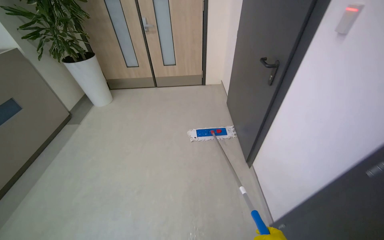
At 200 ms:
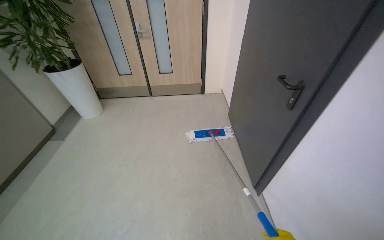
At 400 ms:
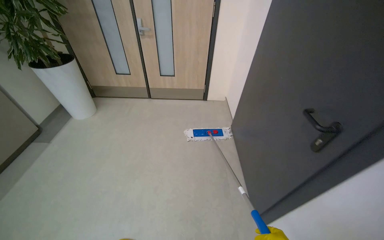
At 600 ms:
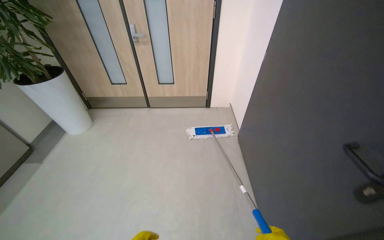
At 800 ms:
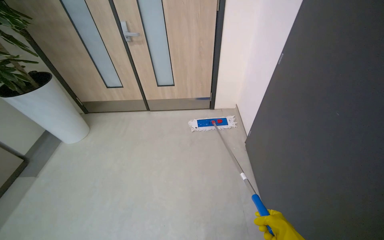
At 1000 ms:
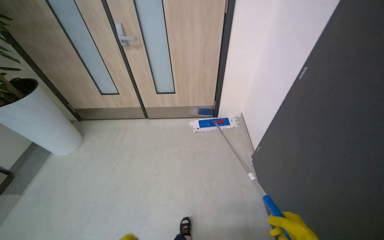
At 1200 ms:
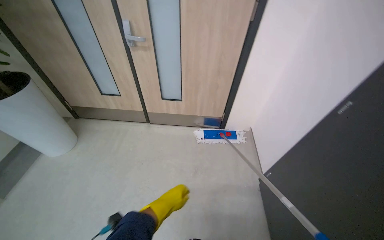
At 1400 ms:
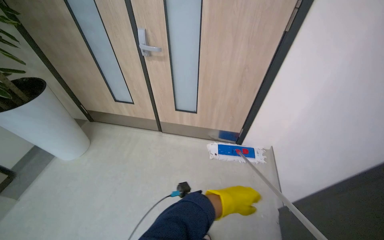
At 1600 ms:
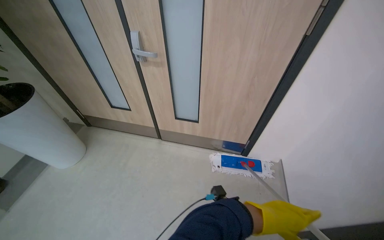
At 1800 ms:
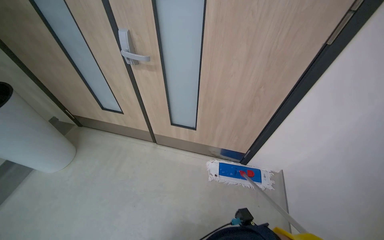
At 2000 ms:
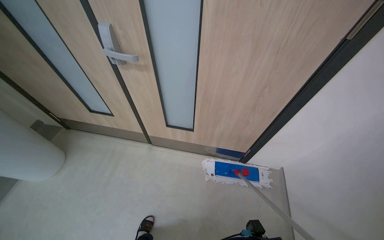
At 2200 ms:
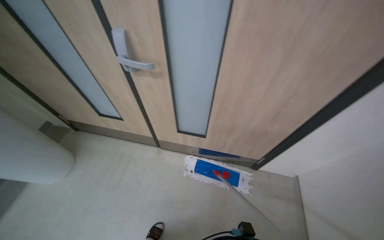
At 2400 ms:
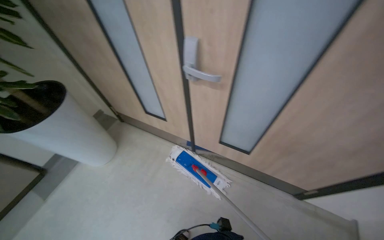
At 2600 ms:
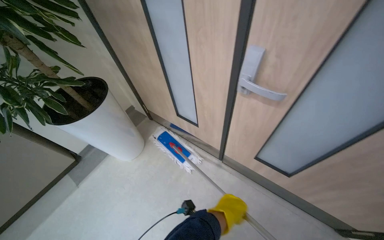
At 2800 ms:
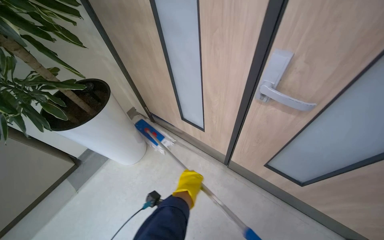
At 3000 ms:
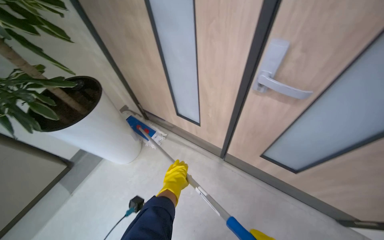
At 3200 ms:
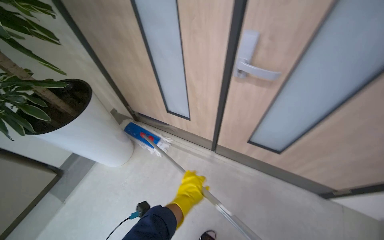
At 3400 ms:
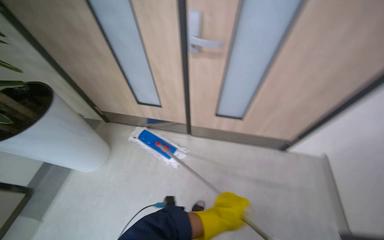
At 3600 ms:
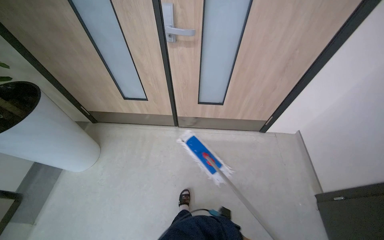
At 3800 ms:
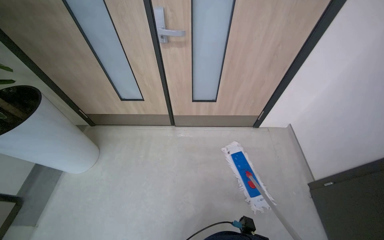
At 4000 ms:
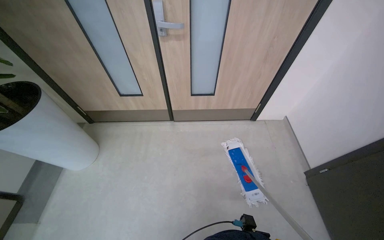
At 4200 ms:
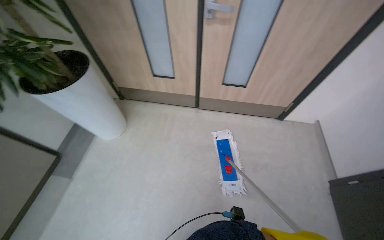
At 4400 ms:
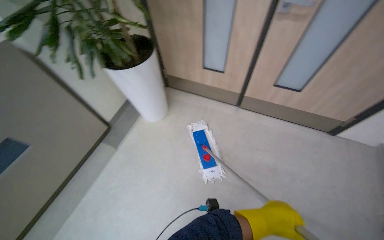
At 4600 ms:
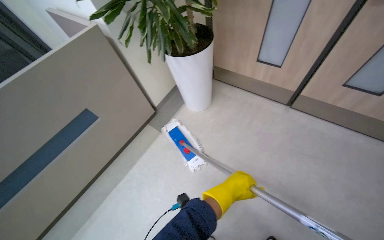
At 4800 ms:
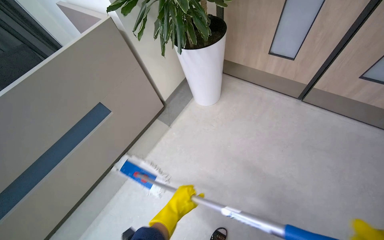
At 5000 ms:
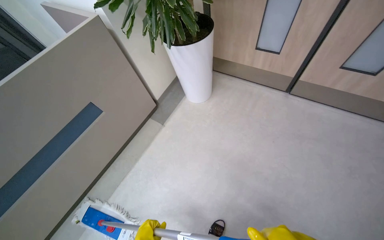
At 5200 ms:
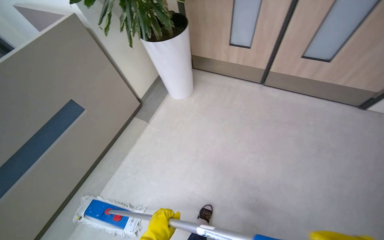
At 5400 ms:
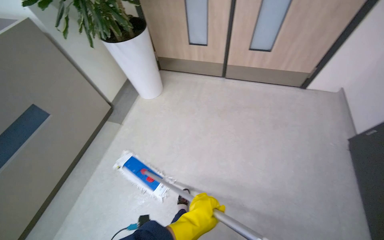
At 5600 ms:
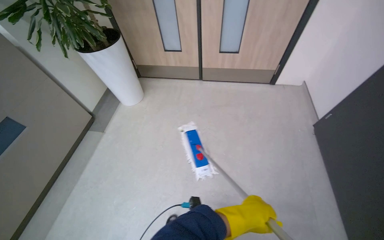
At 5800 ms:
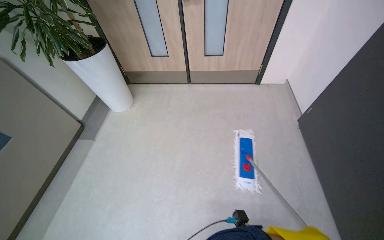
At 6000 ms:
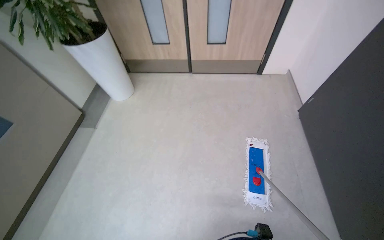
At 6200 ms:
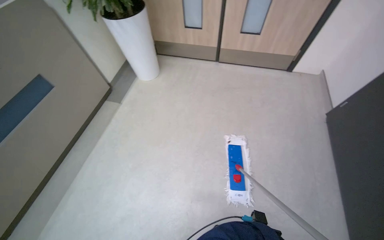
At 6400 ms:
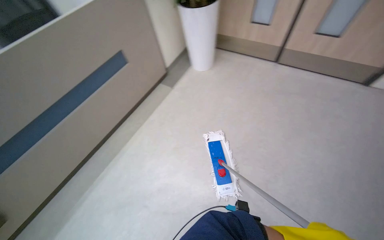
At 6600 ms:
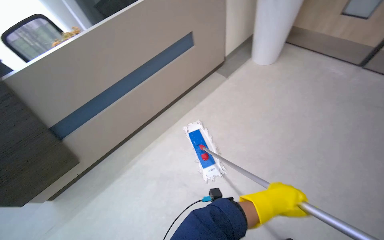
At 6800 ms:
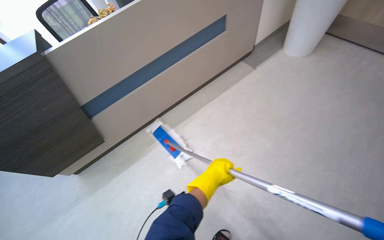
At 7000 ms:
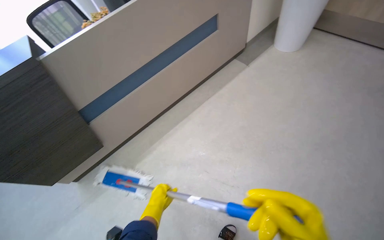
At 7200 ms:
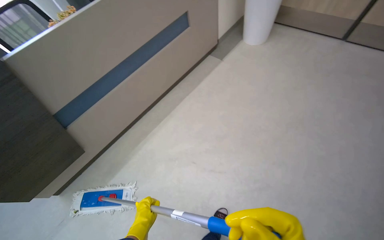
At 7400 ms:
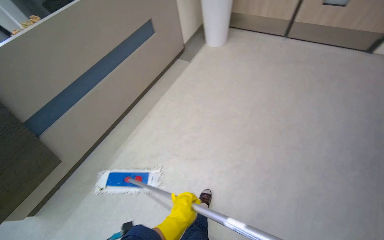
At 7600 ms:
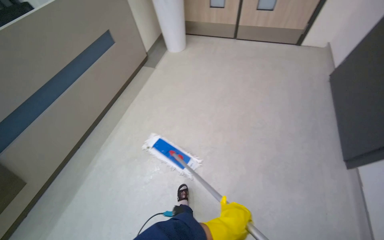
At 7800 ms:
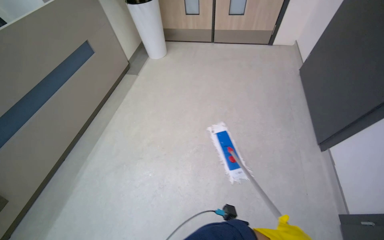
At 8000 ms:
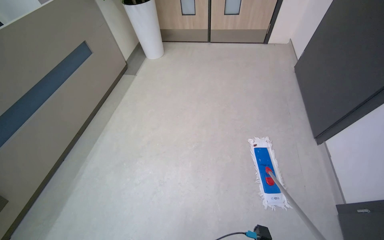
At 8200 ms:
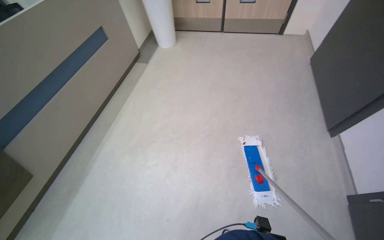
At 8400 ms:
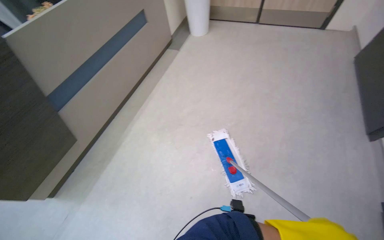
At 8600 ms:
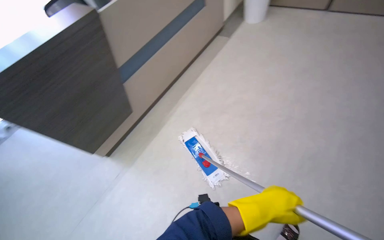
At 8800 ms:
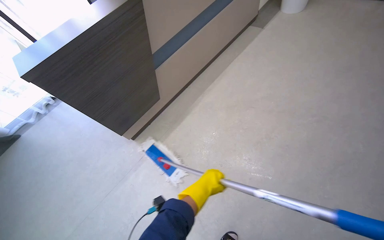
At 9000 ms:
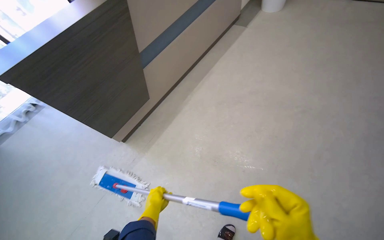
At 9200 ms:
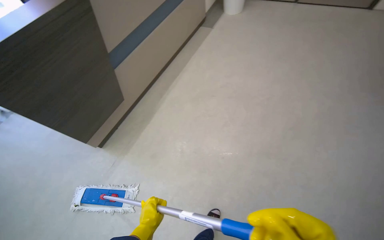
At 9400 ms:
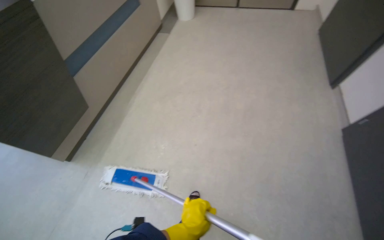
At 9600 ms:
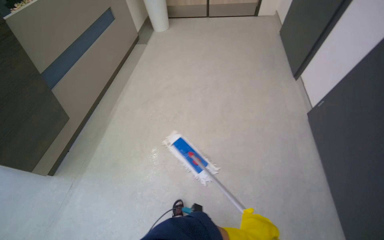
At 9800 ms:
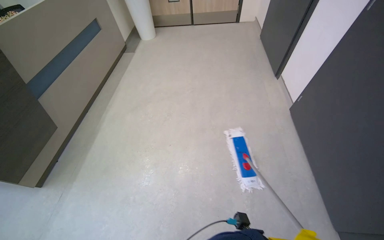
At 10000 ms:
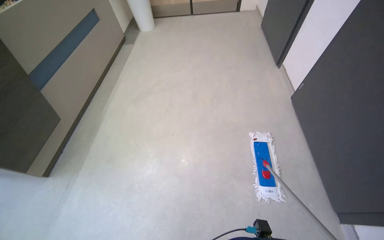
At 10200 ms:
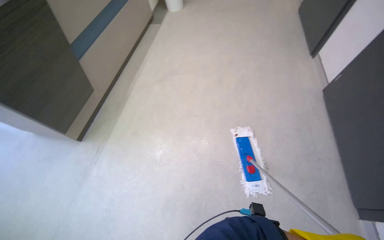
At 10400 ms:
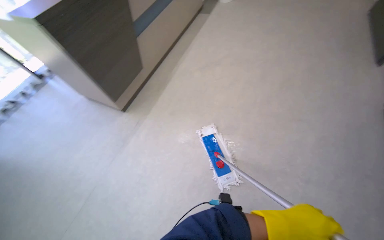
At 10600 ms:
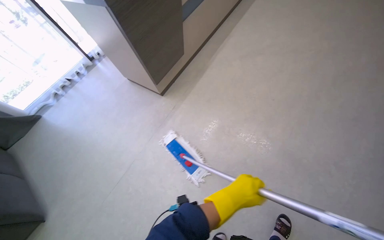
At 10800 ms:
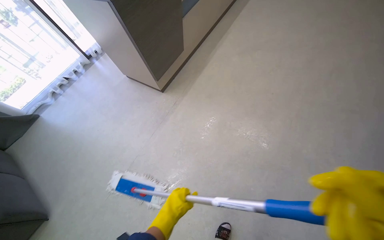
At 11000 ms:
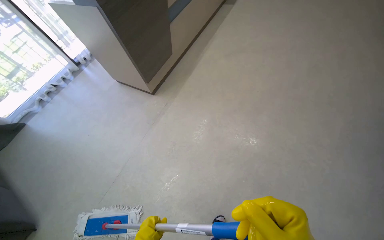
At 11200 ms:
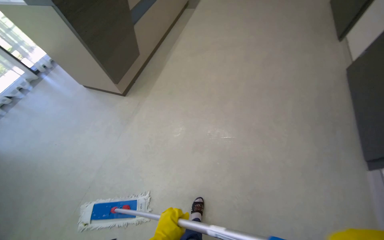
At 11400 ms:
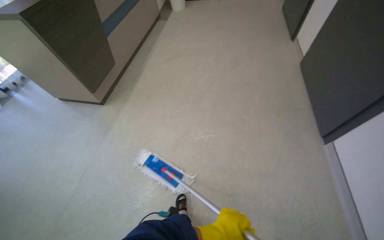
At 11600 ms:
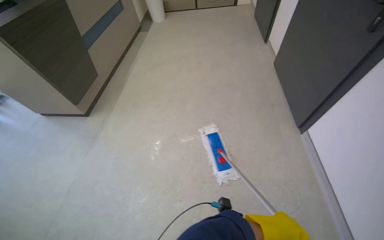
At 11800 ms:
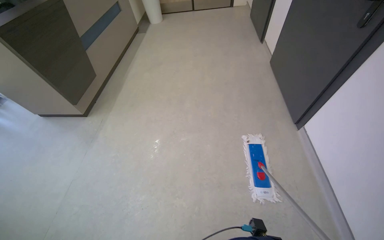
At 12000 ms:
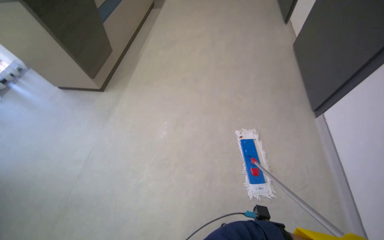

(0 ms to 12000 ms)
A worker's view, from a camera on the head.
Job: mopping floor.
The whole recording: Mopping office and hallway floors. The worker mops the floors in the office and hallway, moving furniture and rinsing the mop head as needed.
0 ms - 1600 ms: The camera travels about 1.5 m.
1600 ms - 3000 ms: The camera is carried some 60 cm. The head rotates roughly 20 degrees to the left.
3000 ms - 4400 ms: The wearer moves about 60 cm.
4400 ms - 6000 ms: The camera travels approximately 60 cm.
7600 ms - 9000 ms: The head travels approximately 50 cm.
9000 ms - 10400 ms: The head travels about 70 cm.
10400 ms - 12000 ms: The camera is carried some 70 cm.

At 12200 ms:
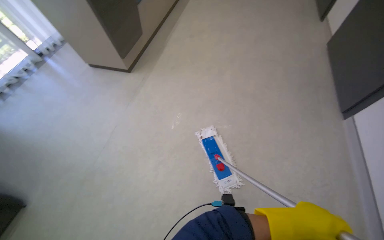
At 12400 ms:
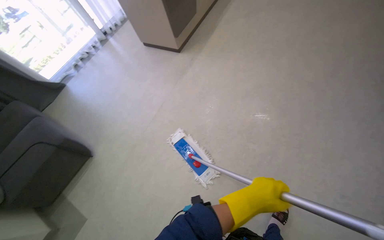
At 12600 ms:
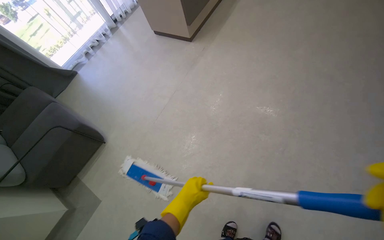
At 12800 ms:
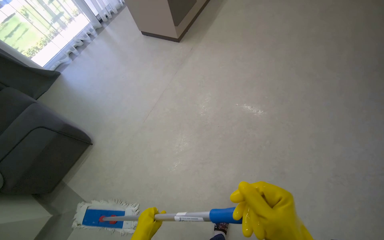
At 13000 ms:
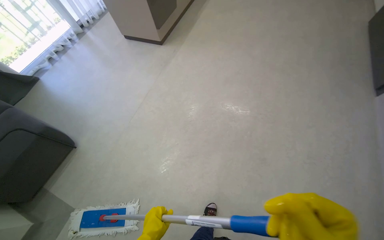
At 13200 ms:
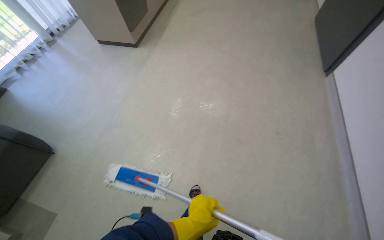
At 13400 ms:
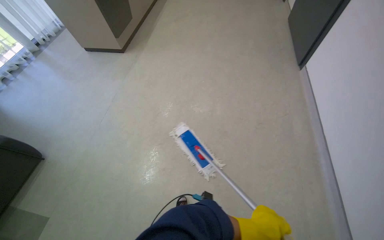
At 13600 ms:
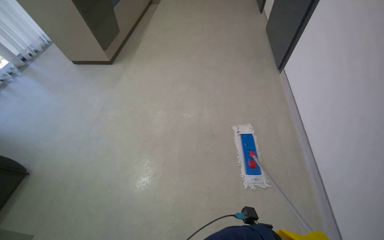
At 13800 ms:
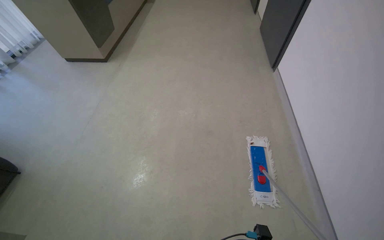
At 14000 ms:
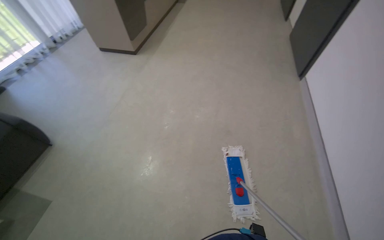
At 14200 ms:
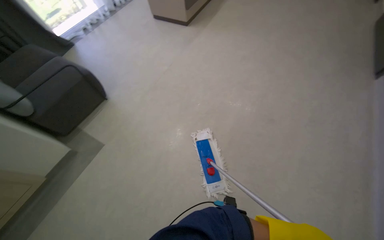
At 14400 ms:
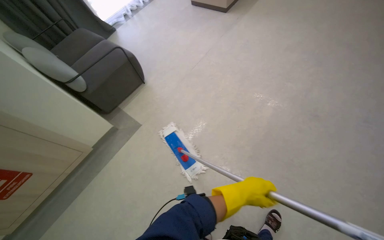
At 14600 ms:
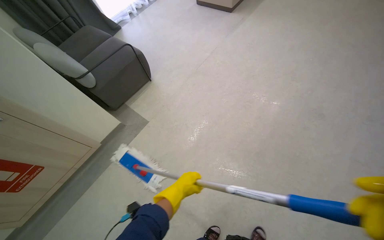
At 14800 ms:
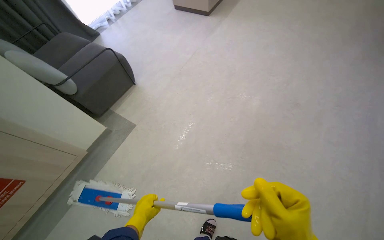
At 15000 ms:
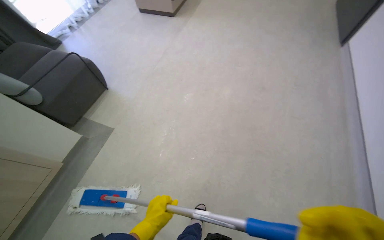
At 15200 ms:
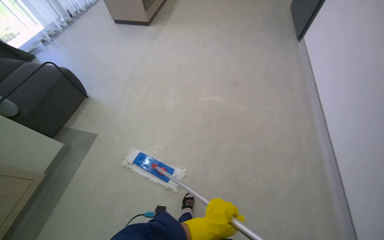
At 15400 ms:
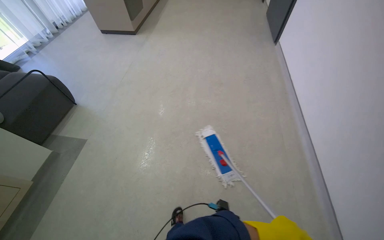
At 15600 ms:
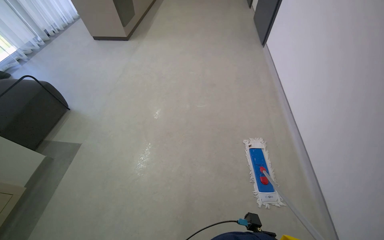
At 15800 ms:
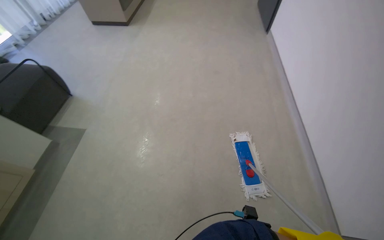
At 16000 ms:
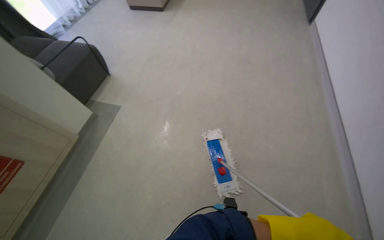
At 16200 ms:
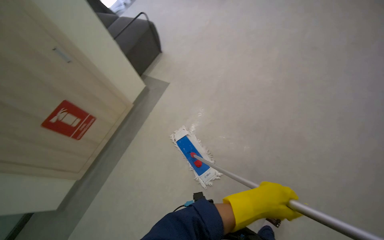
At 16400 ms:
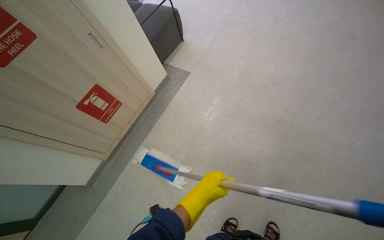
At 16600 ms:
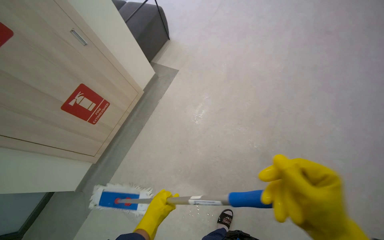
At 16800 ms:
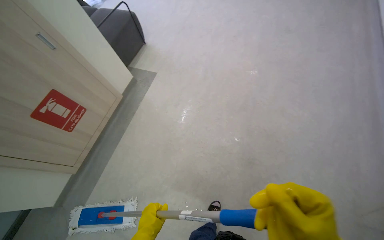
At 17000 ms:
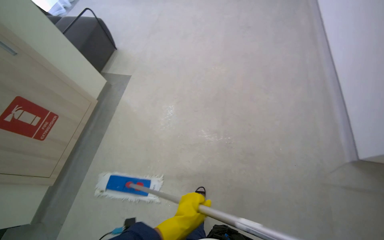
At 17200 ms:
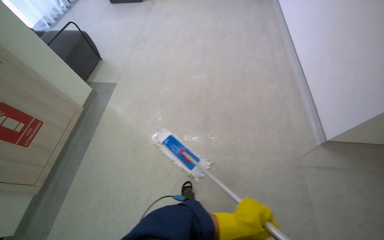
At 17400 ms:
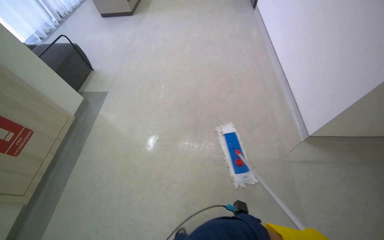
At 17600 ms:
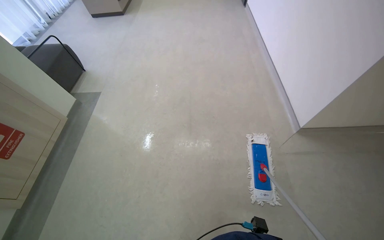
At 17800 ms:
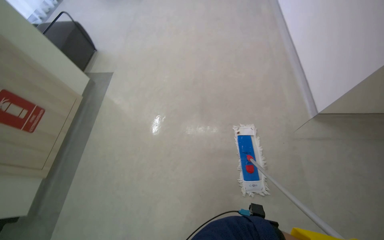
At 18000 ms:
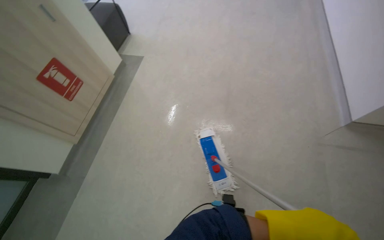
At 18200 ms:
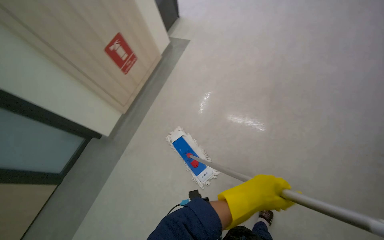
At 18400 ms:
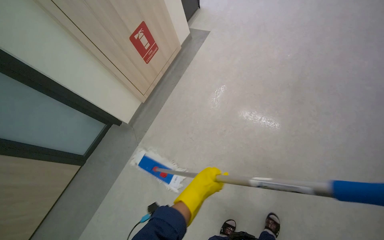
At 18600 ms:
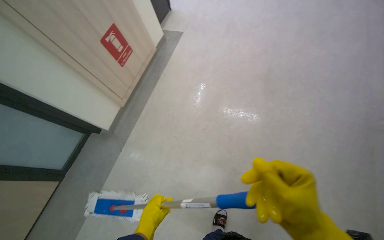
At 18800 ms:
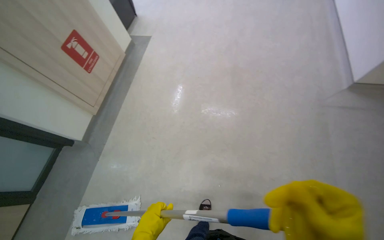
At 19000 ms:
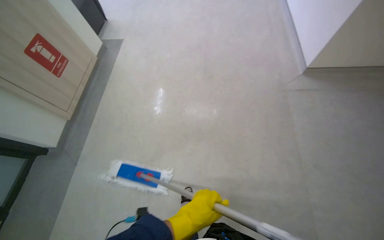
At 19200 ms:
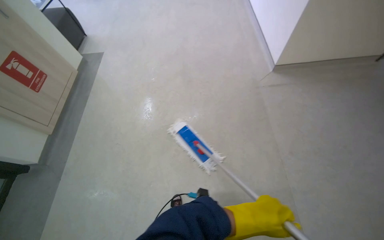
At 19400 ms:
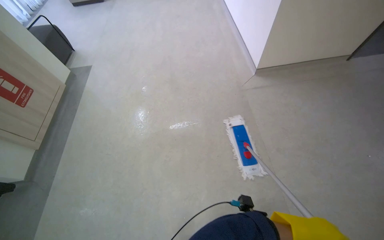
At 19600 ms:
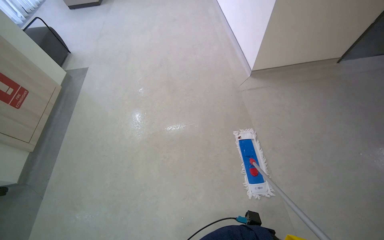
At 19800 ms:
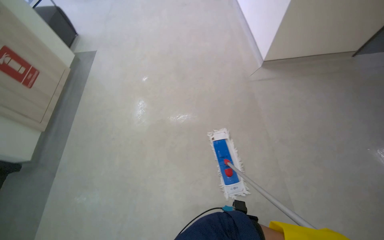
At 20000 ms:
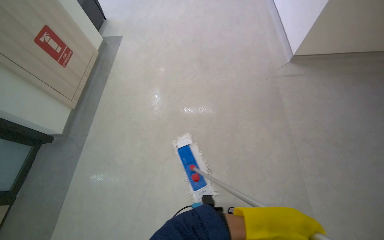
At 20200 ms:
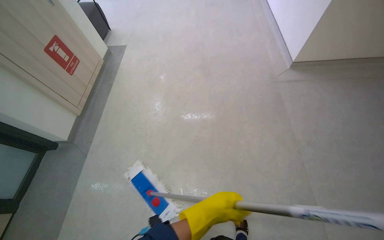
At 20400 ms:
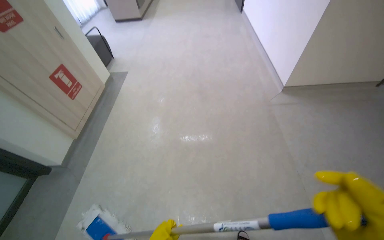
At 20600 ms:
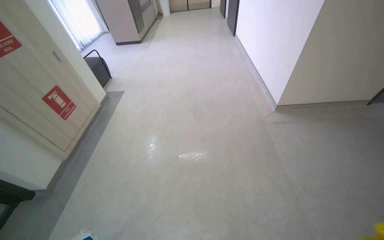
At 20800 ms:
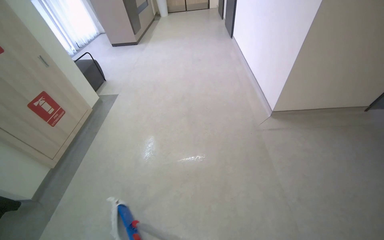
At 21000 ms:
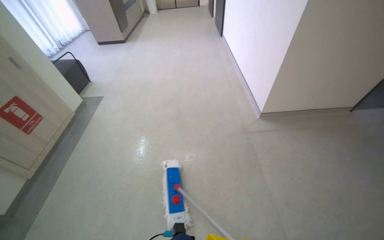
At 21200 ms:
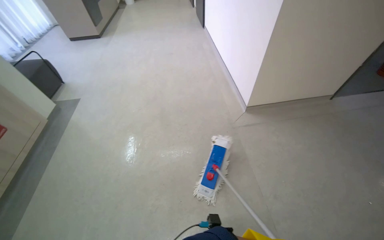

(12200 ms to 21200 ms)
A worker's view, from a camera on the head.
Job: mopping floor.
The whole recording: Mopping office and hallway floors. The worker mops the floors in the office and hallway, moving furniture and rinsing the mop head as needed.
13800 ms - 15200 ms: The camera travels roughly 70 cm.
15200 ms - 16600 ms: The wearer moves about 60 cm. The wearer looks approximately 20 degrees further to the left. The view tilts roughly 15 degrees downward.
16600 ms - 18200 ms: The wearer moves about 60 cm.
18200 ms - 19800 ms: The camera travels about 50 cm. The wearer looks roughly 30 degrees further to the right.
